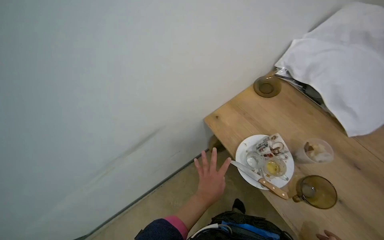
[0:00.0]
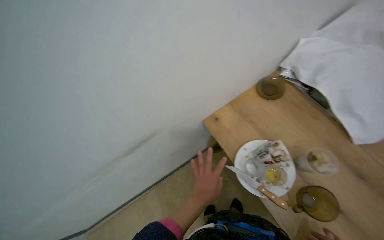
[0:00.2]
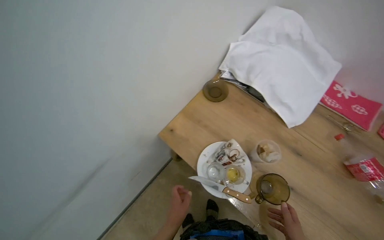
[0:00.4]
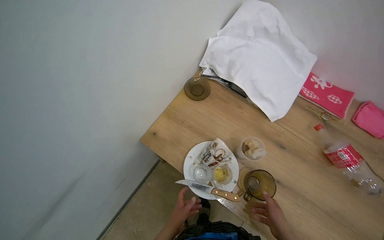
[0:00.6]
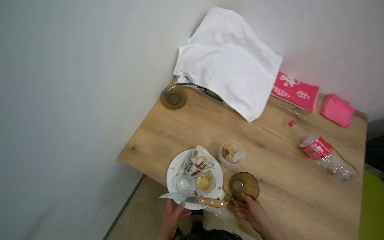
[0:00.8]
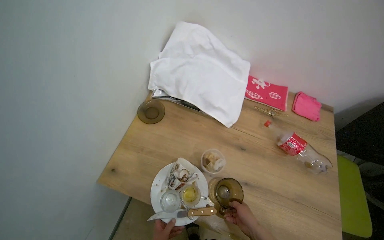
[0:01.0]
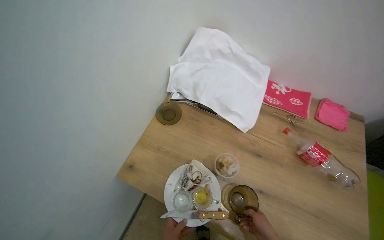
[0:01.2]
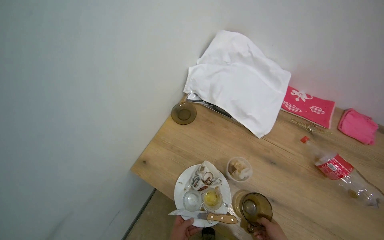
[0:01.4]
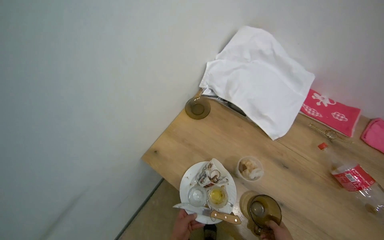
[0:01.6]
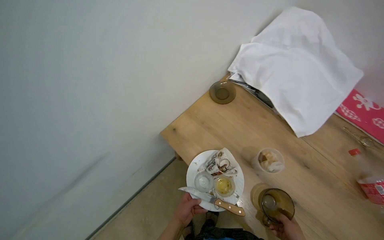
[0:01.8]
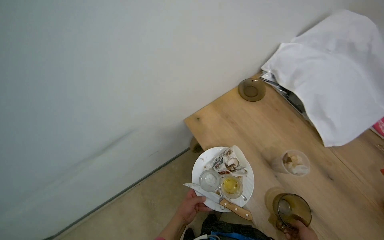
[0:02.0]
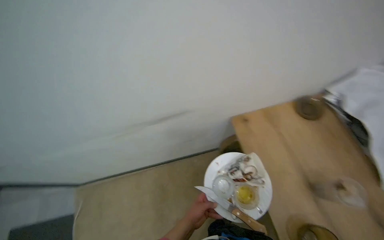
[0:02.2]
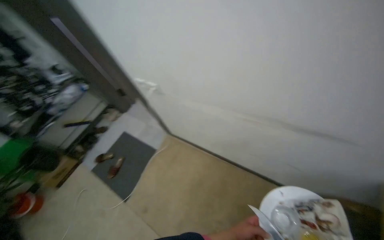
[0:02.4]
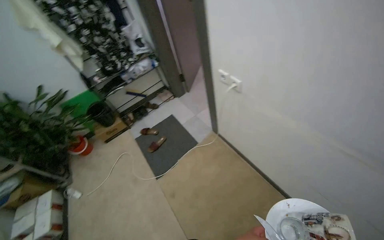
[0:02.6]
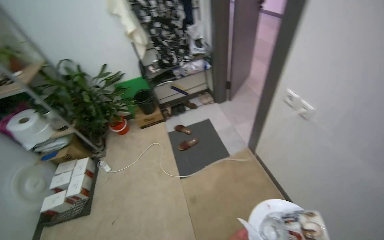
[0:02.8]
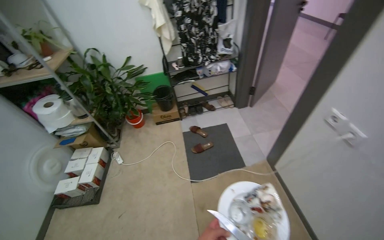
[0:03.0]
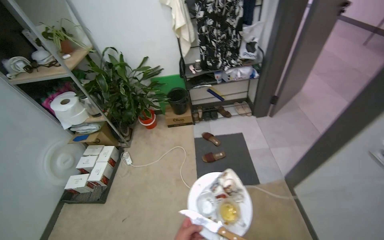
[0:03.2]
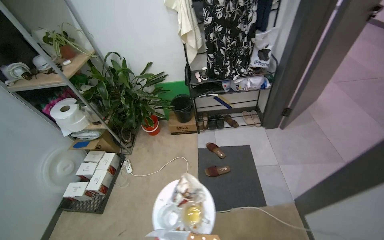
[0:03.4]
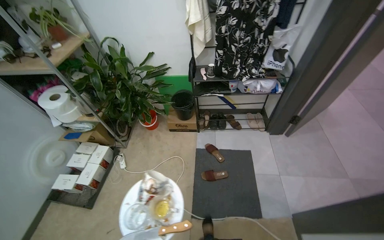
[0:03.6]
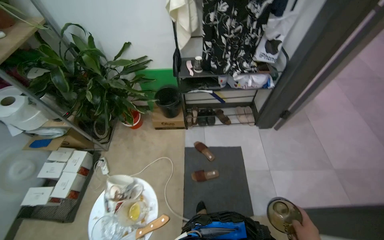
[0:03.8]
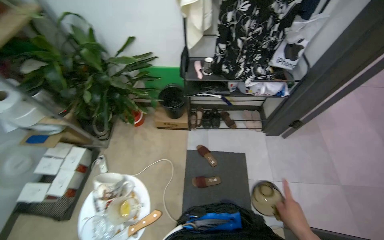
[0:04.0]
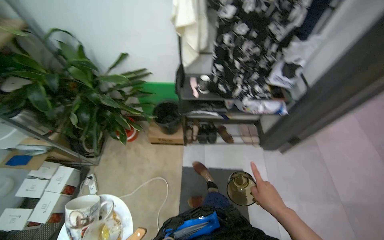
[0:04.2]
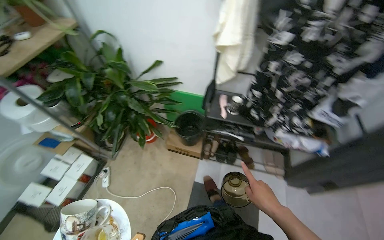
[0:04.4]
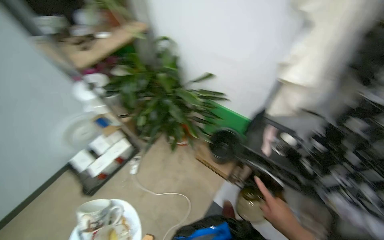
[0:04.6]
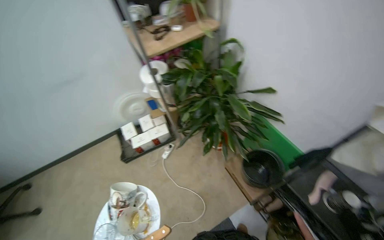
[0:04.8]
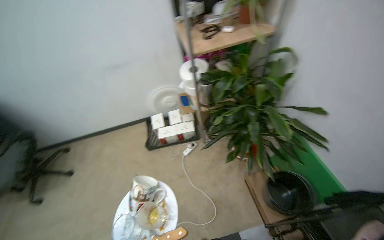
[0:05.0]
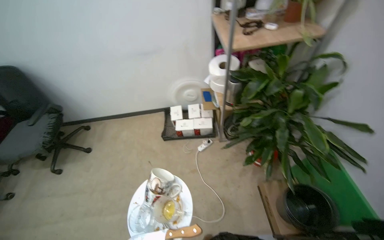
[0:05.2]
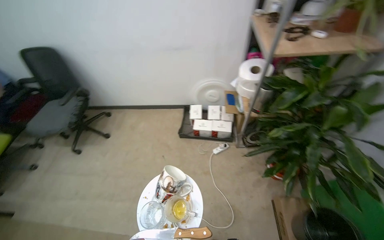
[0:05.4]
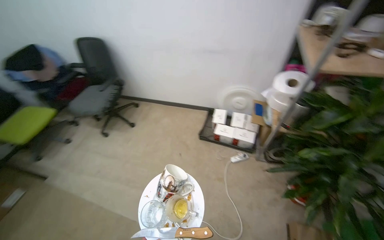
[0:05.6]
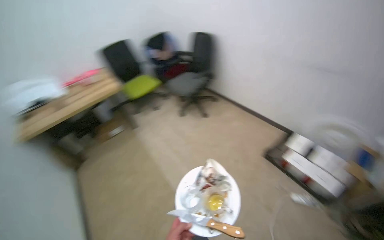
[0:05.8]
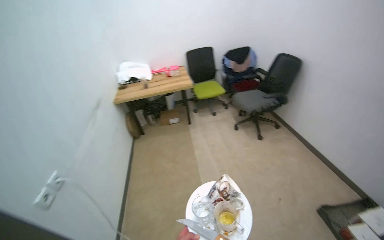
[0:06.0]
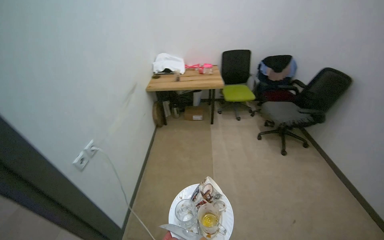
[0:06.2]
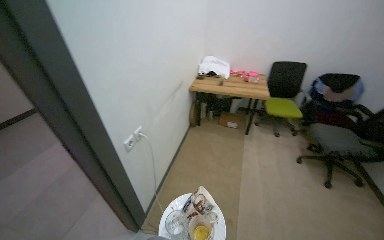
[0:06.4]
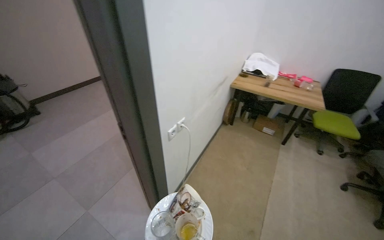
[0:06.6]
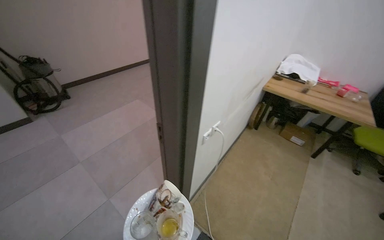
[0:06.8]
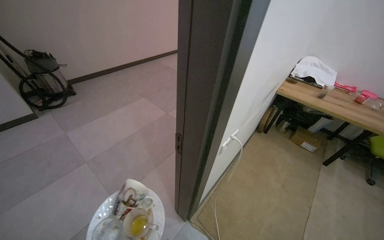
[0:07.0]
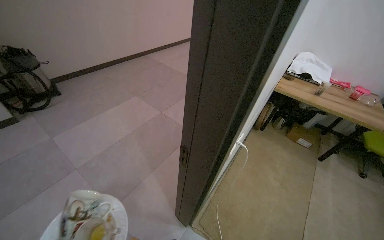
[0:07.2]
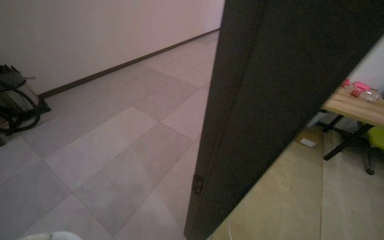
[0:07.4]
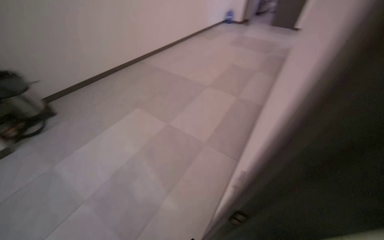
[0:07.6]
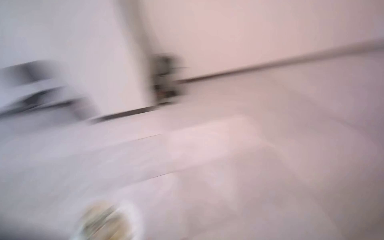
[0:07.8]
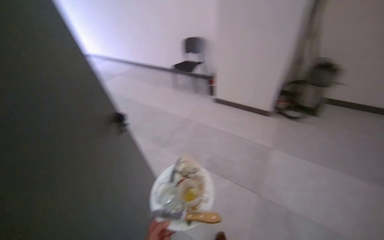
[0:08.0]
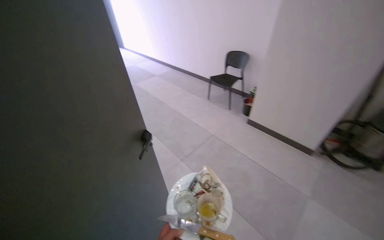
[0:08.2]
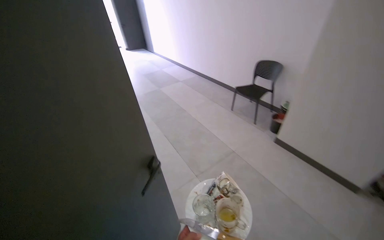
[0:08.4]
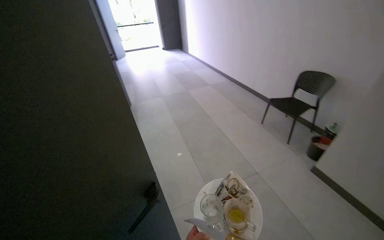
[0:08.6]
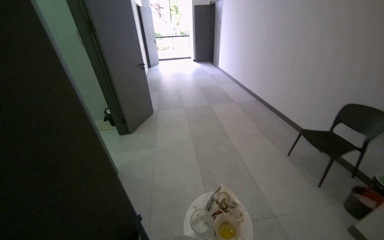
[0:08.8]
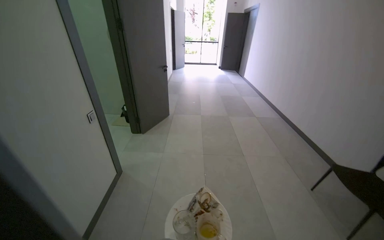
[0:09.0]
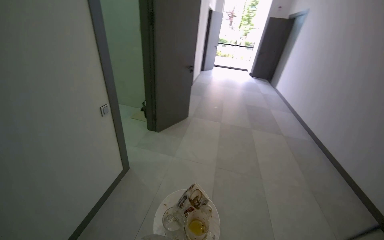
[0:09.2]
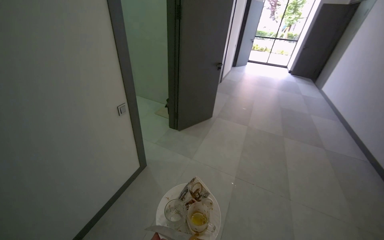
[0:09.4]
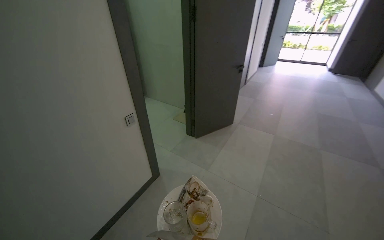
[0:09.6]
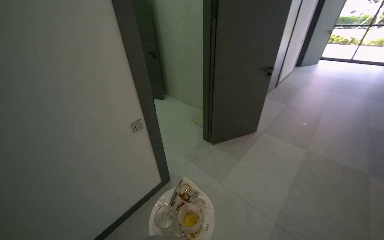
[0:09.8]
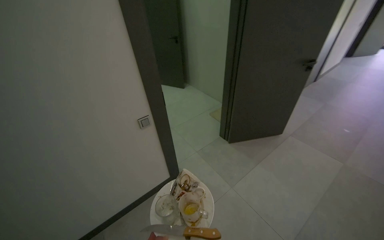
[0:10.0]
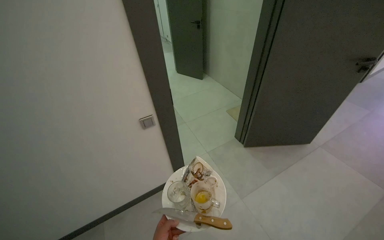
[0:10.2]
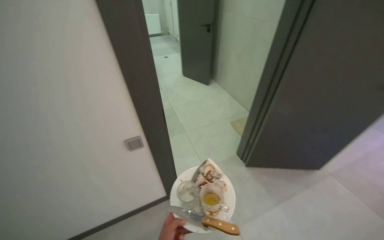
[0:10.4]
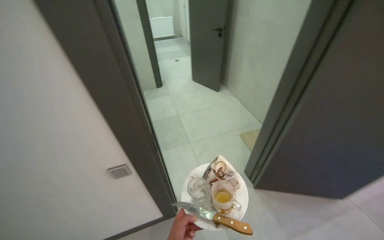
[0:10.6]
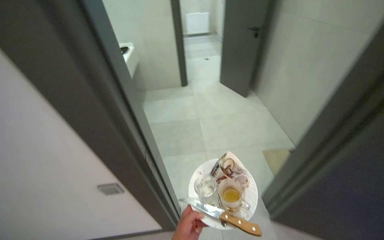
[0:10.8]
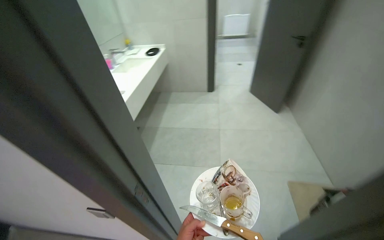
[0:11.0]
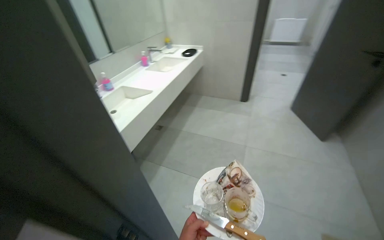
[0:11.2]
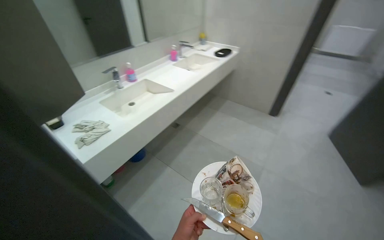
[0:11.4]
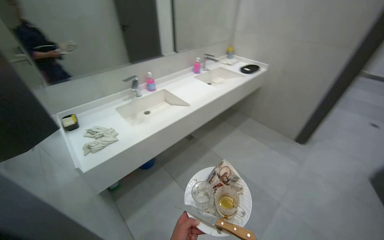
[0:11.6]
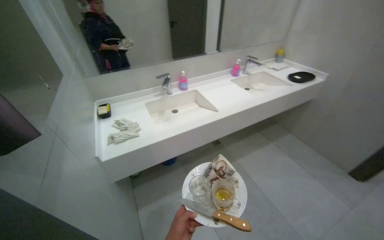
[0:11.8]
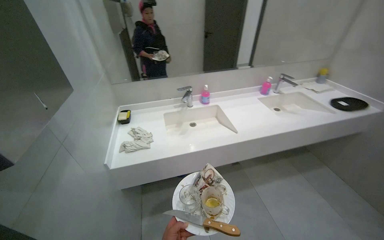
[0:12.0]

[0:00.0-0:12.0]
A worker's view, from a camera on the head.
Job: cleaning kitchen.
The whole recording: Washing dirty dishes. The worker collects the dirty dishes, then washes the dishes and cups in the sink.
0.0 to 1.6 s: The wearer looks approximately 25 degrees further to the right.
3.0 to 4.4 s: The camera travels some 1 m. The wearer looks approximately 25 degrees further to the left.
4.4 to 6.0 s: The wearer looks roughly 155 degrees further to the left.
6.0 to 7.6 s: The camera is carried about 80 cm. The head turns to the left by roughly 45 degrees.
7.6 to 9.0 s: The camera travels about 50 cm. The wearer looks approximately 105 degrees further to the left.

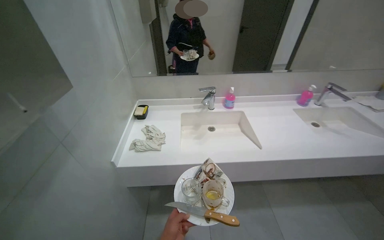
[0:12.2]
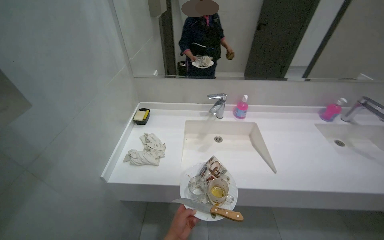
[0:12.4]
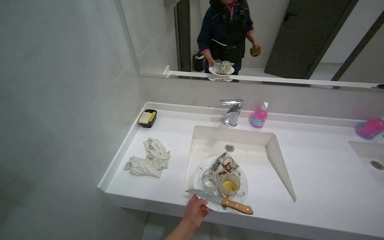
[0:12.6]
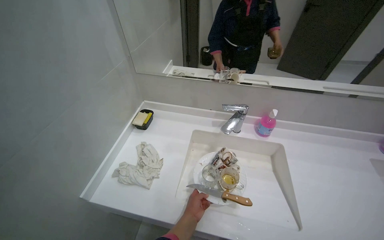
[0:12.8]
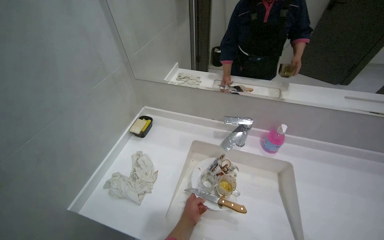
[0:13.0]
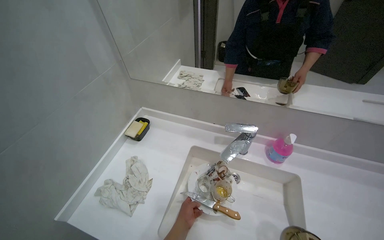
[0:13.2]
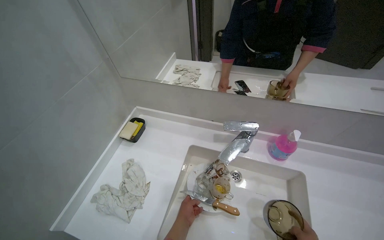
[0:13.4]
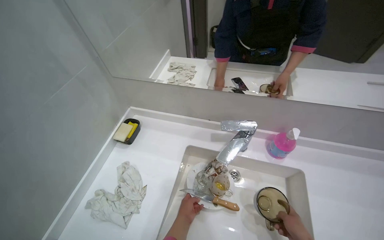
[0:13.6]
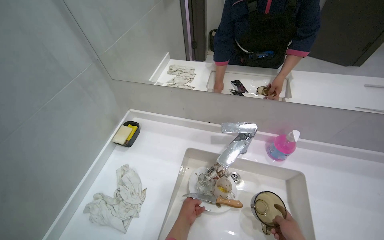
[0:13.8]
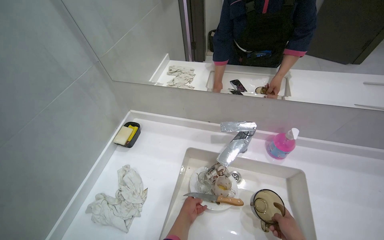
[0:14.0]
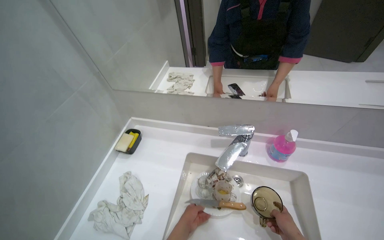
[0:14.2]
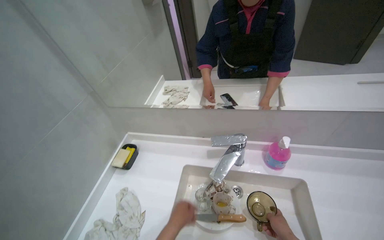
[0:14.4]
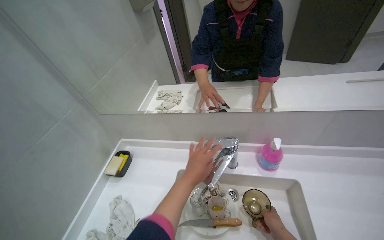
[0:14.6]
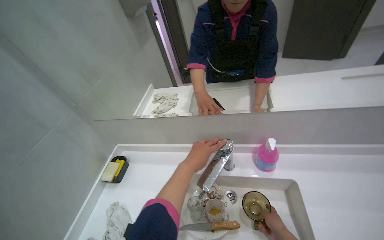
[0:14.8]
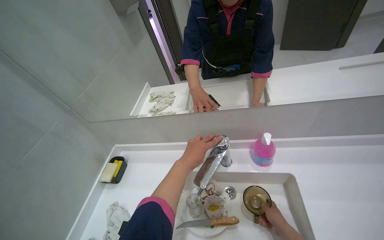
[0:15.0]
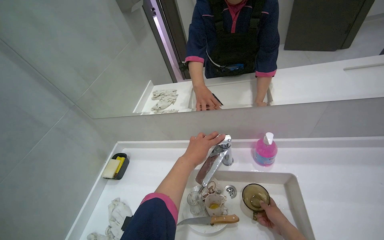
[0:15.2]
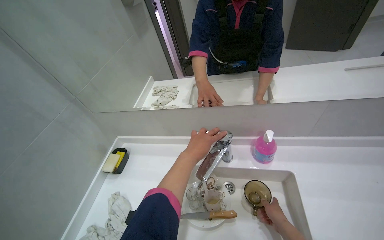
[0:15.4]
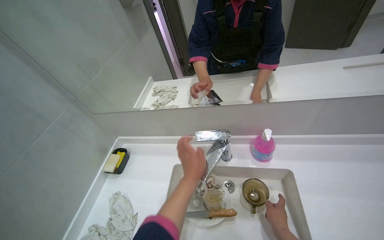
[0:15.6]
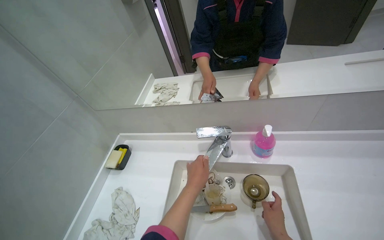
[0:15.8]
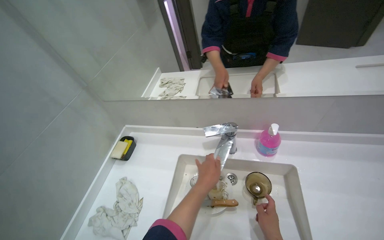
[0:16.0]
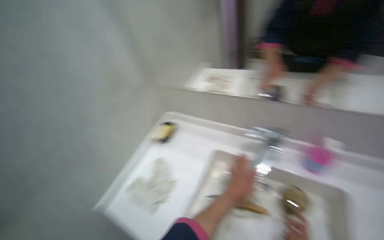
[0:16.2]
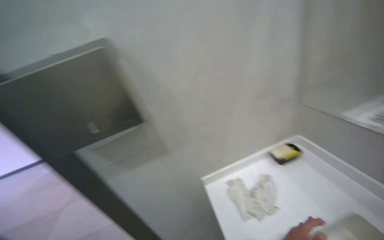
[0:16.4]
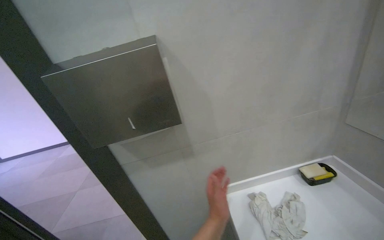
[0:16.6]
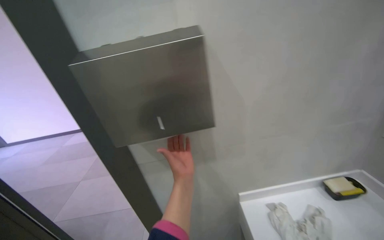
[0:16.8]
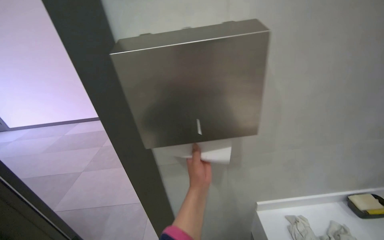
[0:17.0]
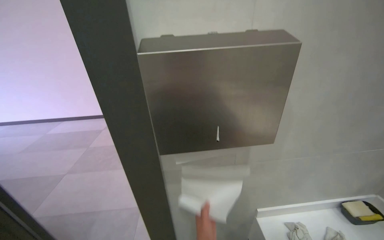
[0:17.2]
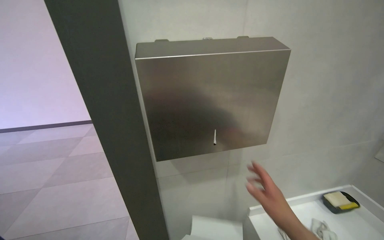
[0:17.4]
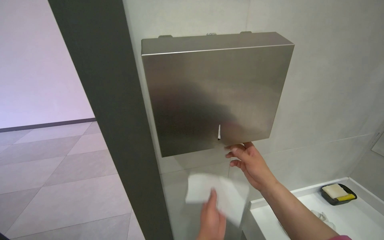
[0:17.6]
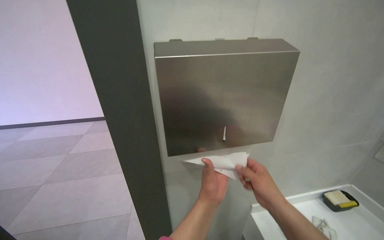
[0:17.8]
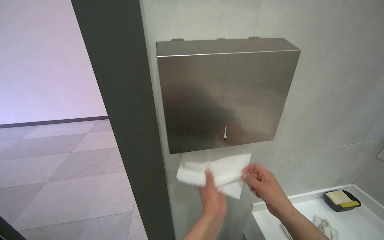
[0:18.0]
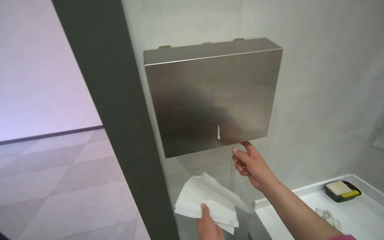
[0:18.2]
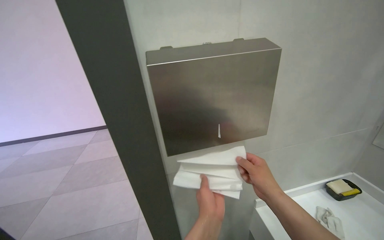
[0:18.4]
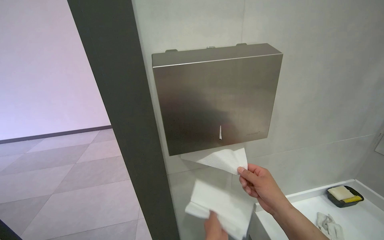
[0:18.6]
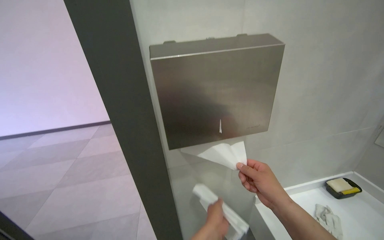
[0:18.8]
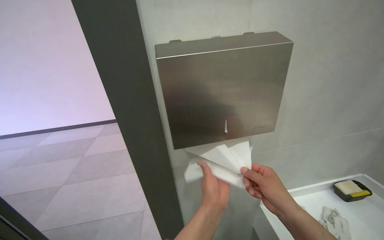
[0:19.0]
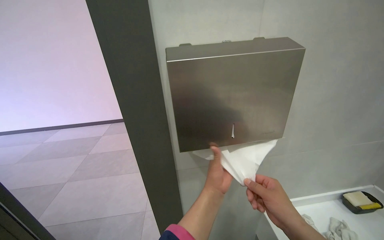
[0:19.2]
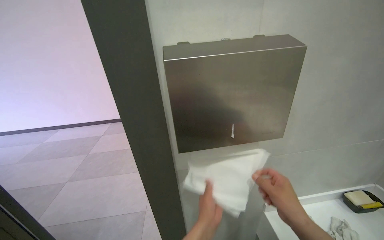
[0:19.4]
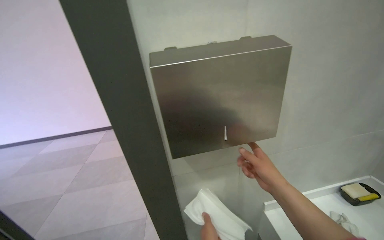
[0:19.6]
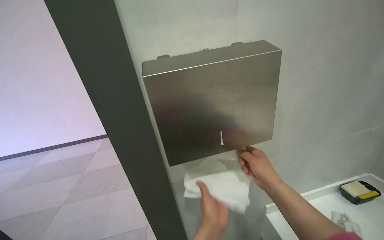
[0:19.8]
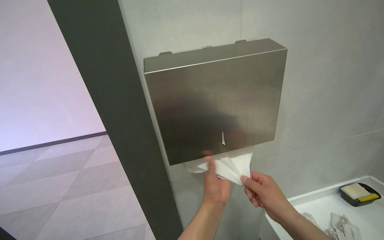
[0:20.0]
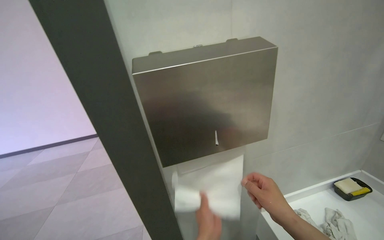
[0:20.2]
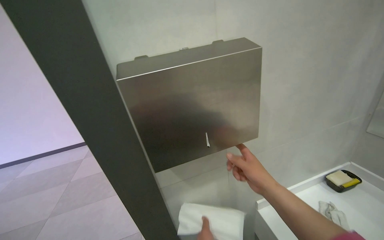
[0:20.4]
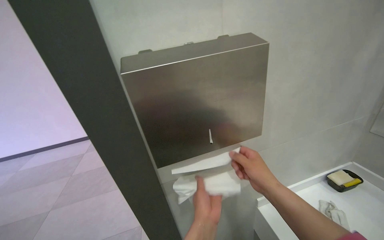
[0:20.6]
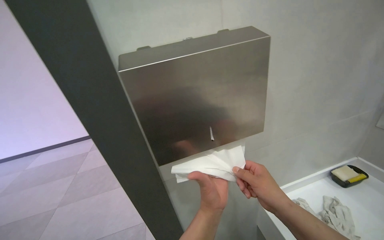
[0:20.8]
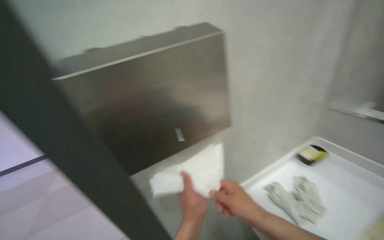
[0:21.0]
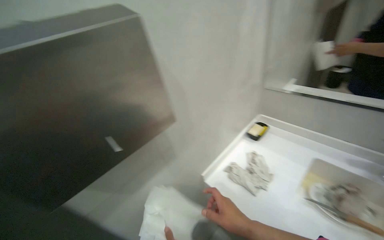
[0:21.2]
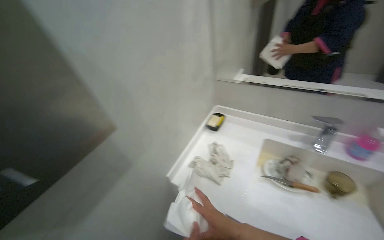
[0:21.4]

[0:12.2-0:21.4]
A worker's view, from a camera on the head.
Job: cleaning kitchen.
The whole recording: Washing dirty dishes. The worker collects the dirty dishes, then washes the dishes and cups in the sink.
12.2 to 13.8 s: The head travels roughly 60 cm. The wearer's head swings roughly 20 degrees to the left.
13.8 to 15.2 s: The left hand shifts about 30 cm up the picture.
15.2 to 16.8 s: The head rotates approximately 75 degrees to the left.
18.4 to 19.8 s: The right hand travels farther from the camera by approximately 10 cm.
19.8 to 21.4 s: The wearer's head swings roughly 45 degrees to the right.
